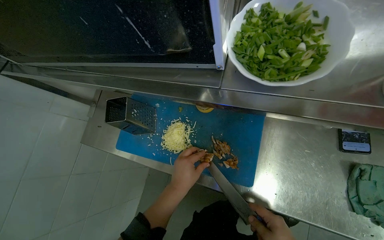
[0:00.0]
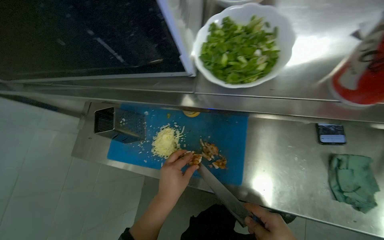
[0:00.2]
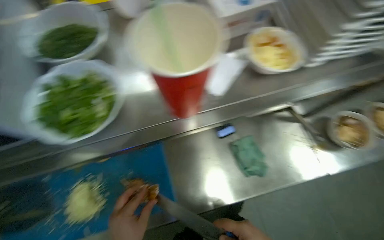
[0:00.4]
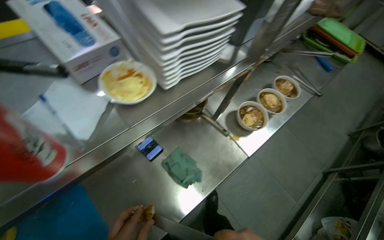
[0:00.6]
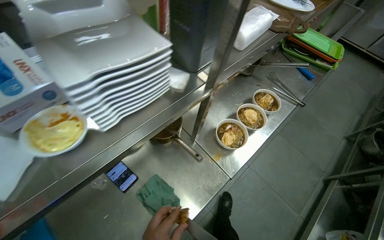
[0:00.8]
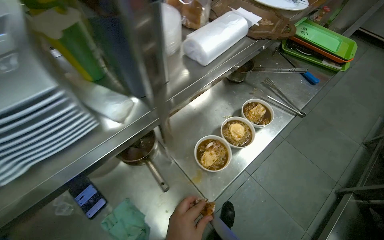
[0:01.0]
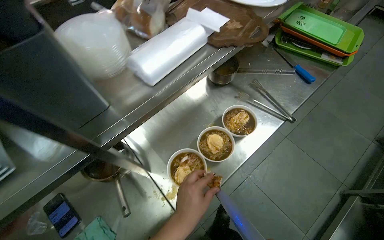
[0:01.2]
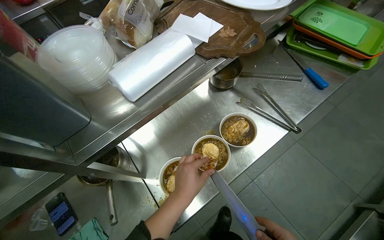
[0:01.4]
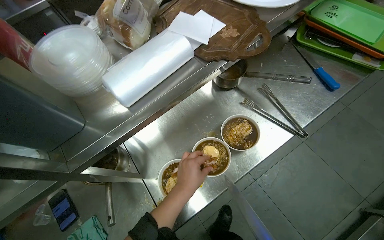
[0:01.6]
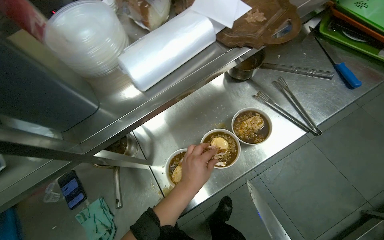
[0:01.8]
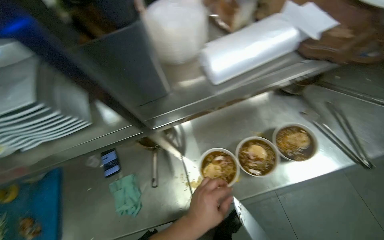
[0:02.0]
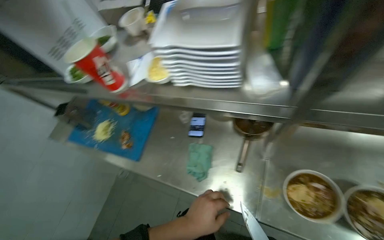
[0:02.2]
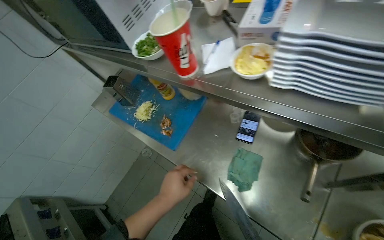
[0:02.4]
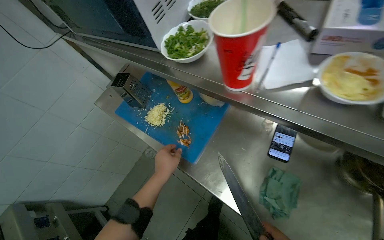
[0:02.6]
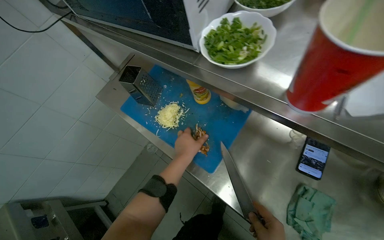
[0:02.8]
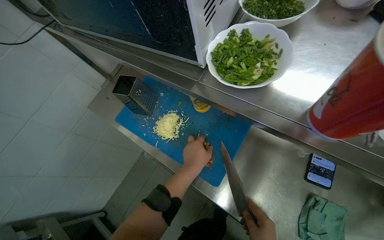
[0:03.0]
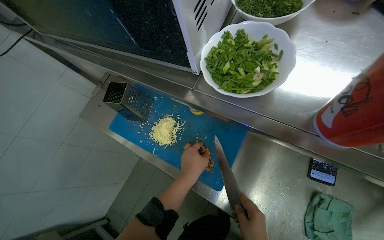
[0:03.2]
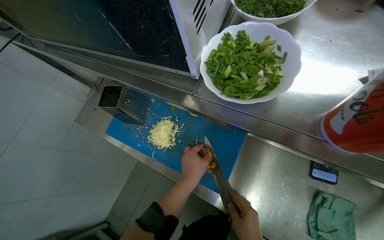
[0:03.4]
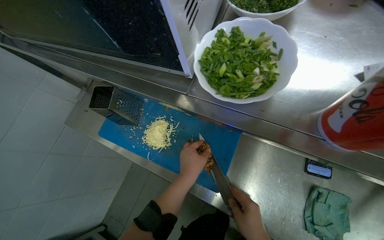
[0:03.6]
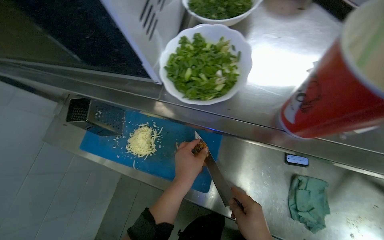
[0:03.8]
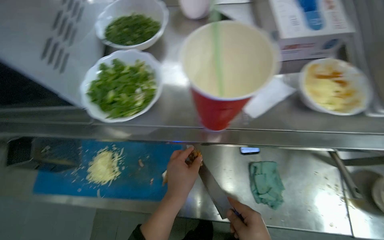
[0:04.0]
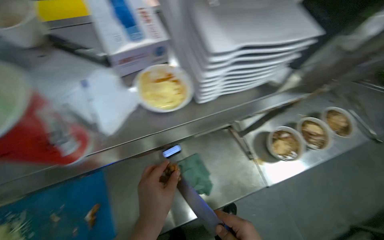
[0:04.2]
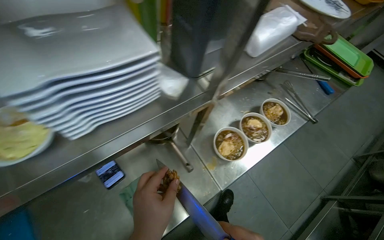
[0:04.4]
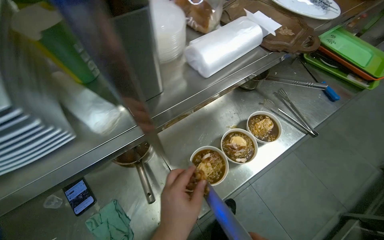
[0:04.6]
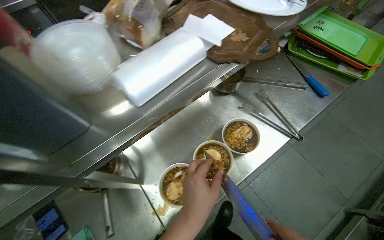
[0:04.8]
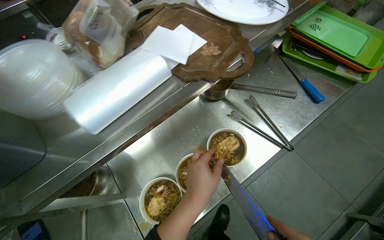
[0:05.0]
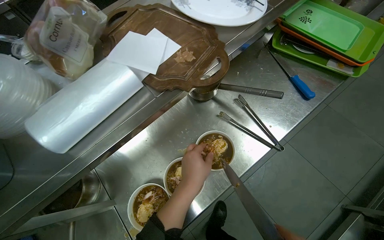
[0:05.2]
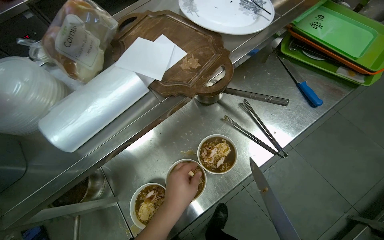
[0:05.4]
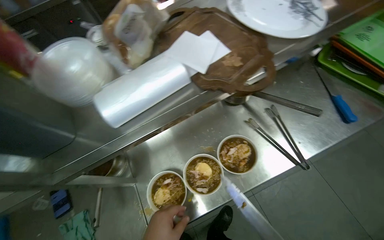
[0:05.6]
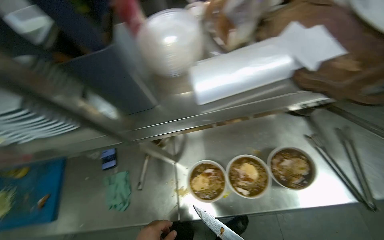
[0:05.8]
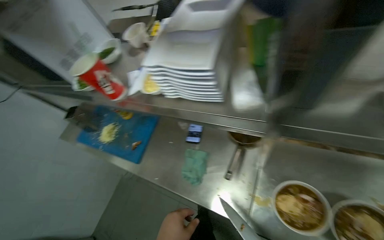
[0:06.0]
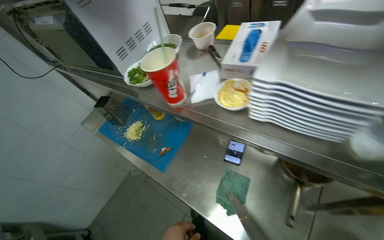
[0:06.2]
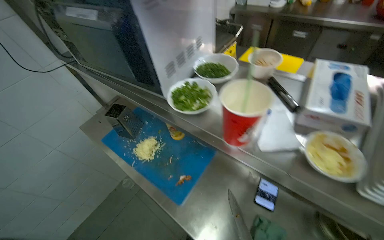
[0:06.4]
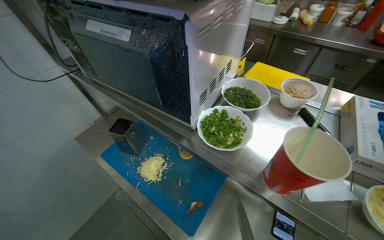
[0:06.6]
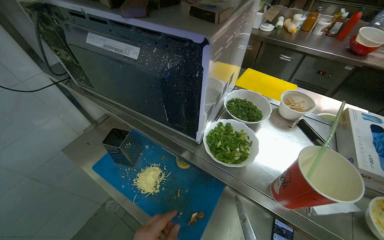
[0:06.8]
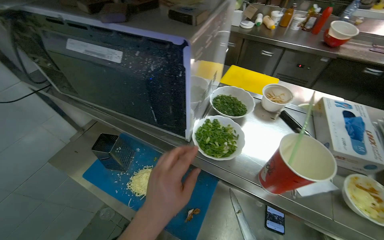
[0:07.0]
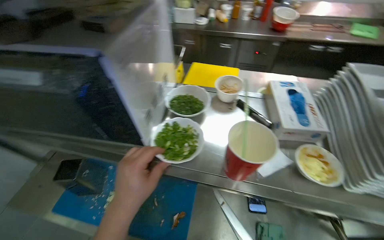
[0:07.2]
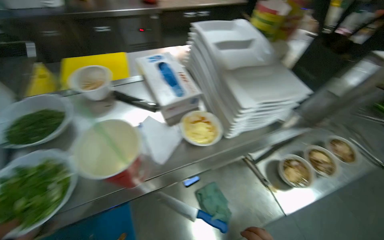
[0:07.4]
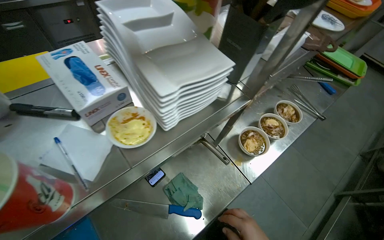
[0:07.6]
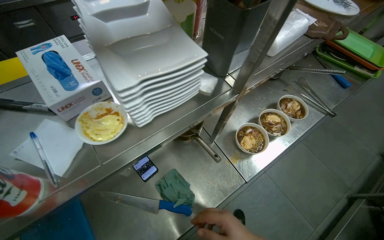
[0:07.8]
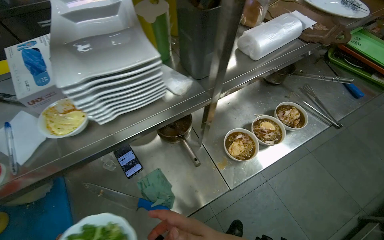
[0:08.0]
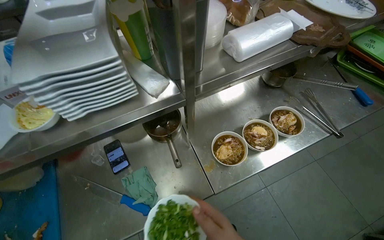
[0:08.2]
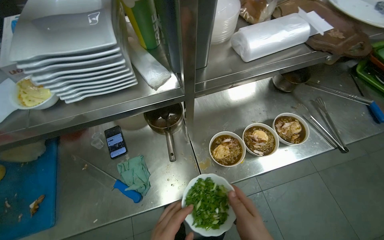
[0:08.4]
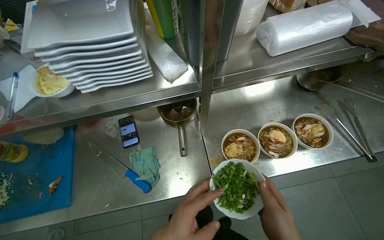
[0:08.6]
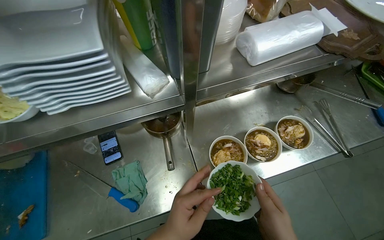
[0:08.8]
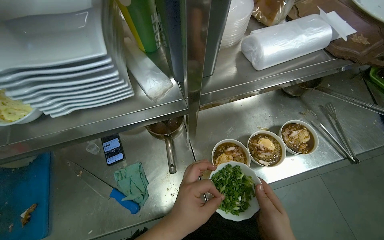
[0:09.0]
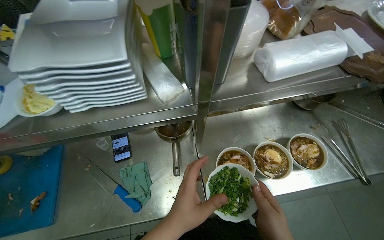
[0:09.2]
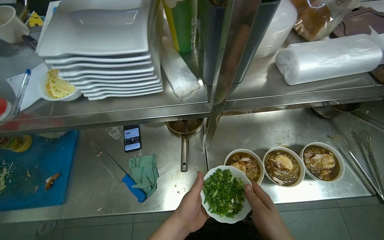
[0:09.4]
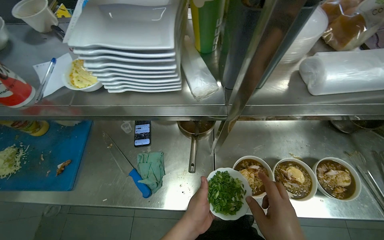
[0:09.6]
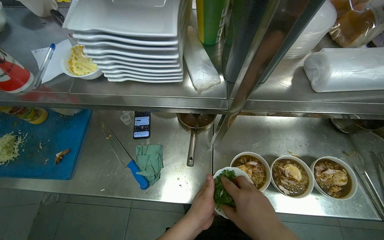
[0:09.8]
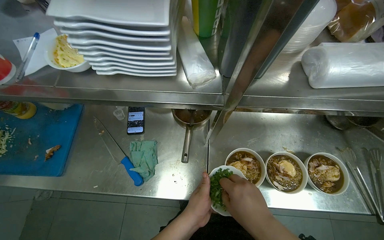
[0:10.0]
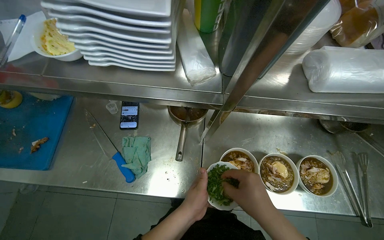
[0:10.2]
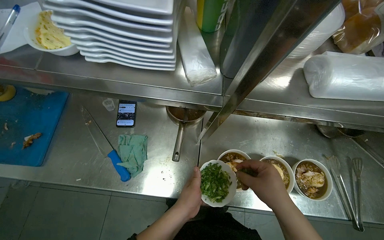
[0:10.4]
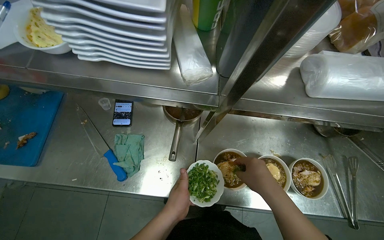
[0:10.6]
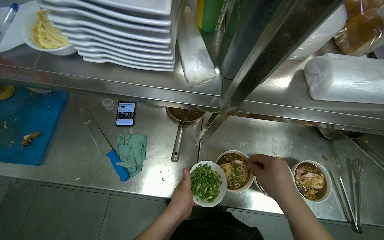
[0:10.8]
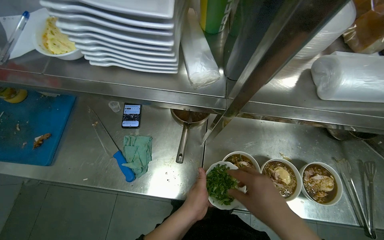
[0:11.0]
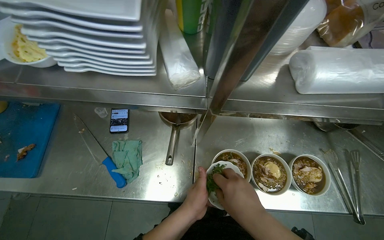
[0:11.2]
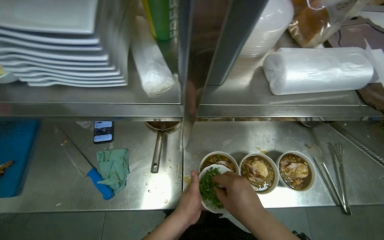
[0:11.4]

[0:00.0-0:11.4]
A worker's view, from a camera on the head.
Job: preparing food.
The whole recording: Adding toppings to noodle bowls. The worker adds various toppings including sauce, chopped meat, and green onions to the prepared noodle bowls.
0:00.0 to 0:01.4: The camera travels some 80 cm. The wearer looks approximately 55 degrees further to the right.
0:01.4 to 0:02.8: The head travels about 70 cm. The head turns to the left by some 75 degrees. The view tips downward by roughly 20 degrees.
0:02.8 to 0:04.2: The wearer looks about 60 degrees further to the right.
0:04.2 to 0:05.6: The wearer moves some 70 cm.
0:05.6 to 0:07.2: The camera travels approximately 90 cm. The scene turns approximately 45 degrees clockwise in the picture.
0:07.2 to 0:08.6: The camera is carried about 60 cm. The wearer looks roughly 25 degrees further to the right. The camera pitches downward, by about 15 degrees.

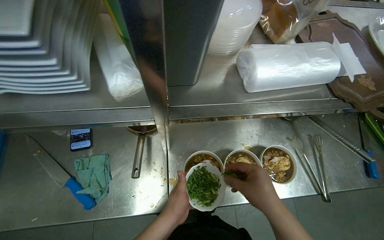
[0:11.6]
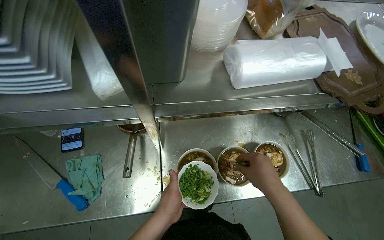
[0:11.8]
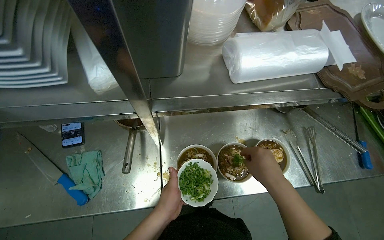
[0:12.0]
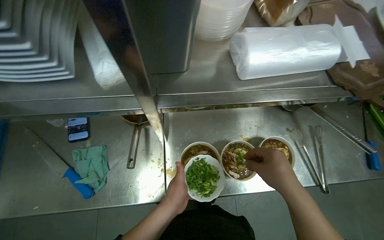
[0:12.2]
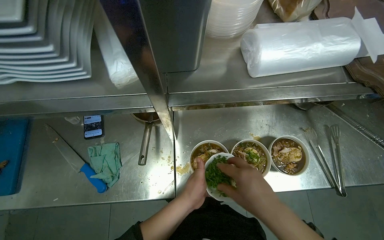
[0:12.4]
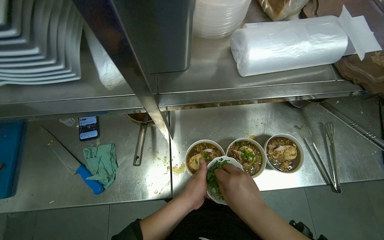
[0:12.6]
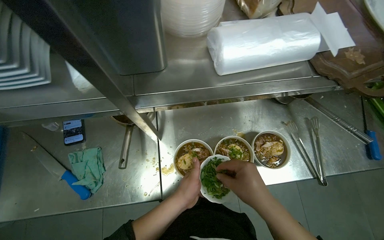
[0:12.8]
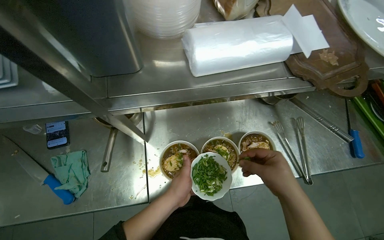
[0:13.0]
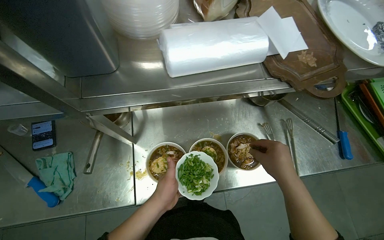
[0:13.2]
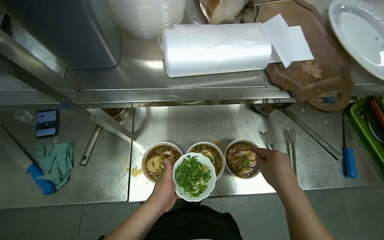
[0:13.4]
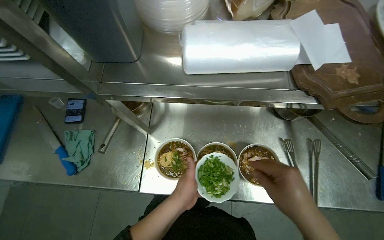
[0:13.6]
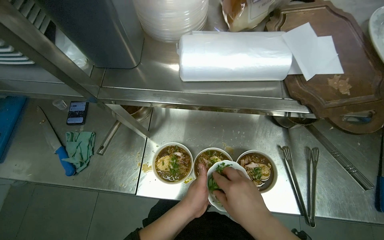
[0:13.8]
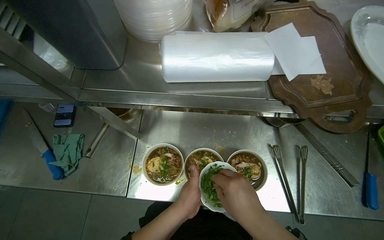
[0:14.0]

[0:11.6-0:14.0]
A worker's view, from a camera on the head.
Job: preparing food.
The whole recording: Adding toppings to noodle bowls. The worker adds various toppings including sauce, chopped meat, and green onions to the prepared noodle bowls.
0:11.6 to 0:12.8: The hands are busy where they are.

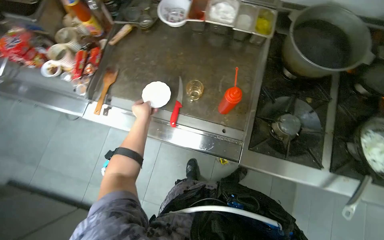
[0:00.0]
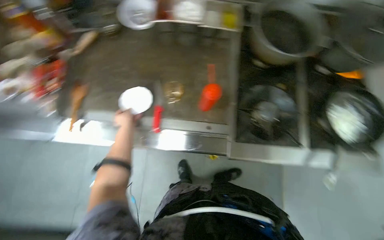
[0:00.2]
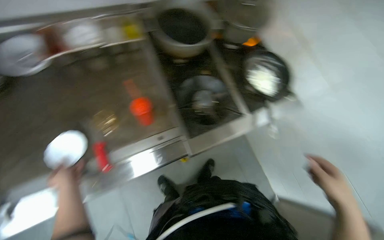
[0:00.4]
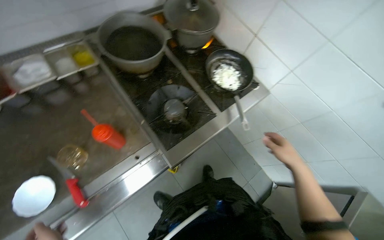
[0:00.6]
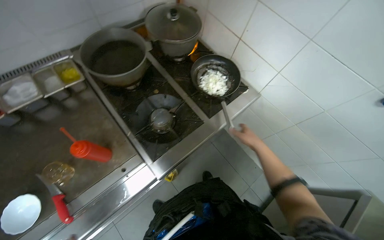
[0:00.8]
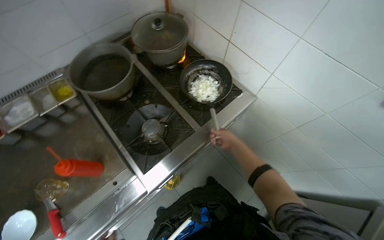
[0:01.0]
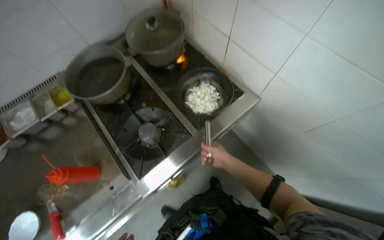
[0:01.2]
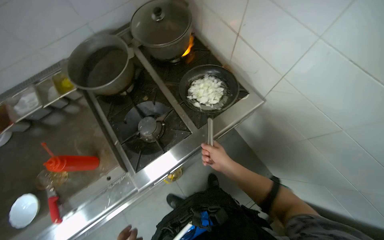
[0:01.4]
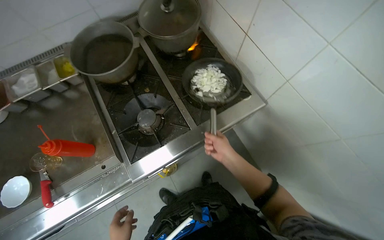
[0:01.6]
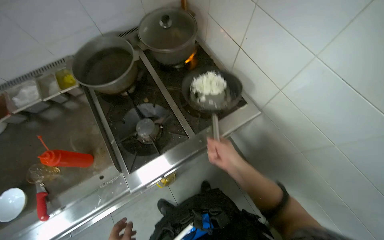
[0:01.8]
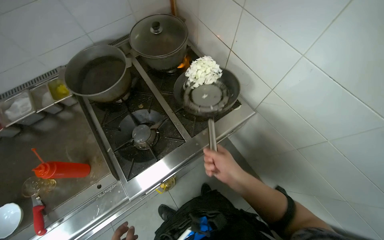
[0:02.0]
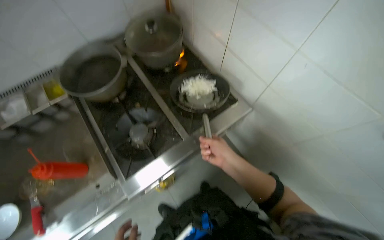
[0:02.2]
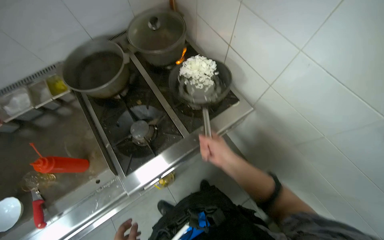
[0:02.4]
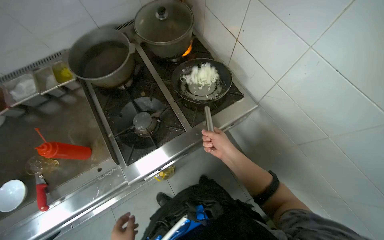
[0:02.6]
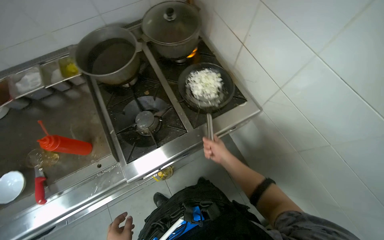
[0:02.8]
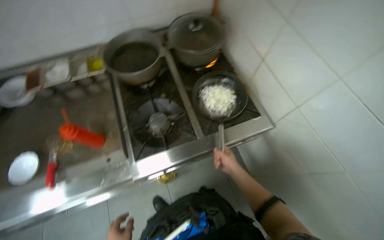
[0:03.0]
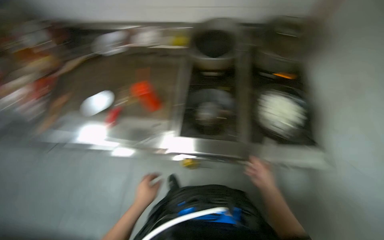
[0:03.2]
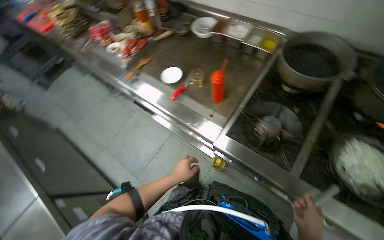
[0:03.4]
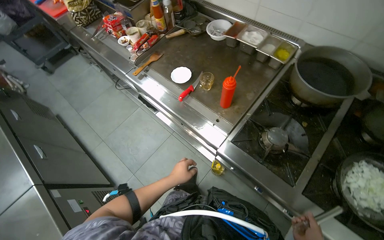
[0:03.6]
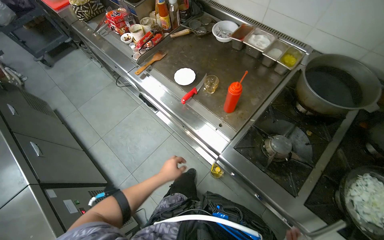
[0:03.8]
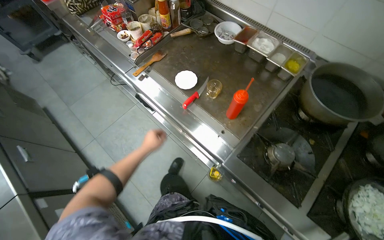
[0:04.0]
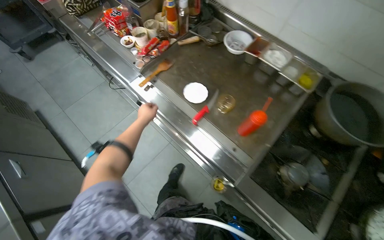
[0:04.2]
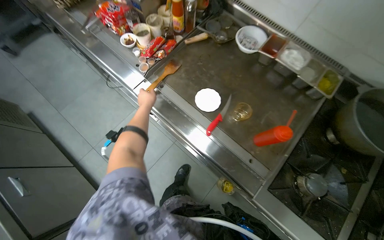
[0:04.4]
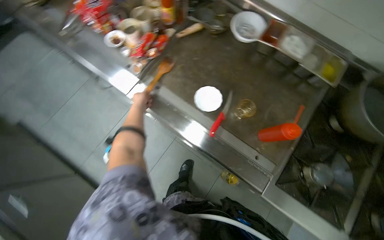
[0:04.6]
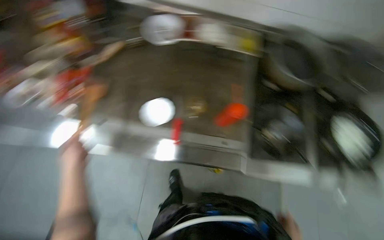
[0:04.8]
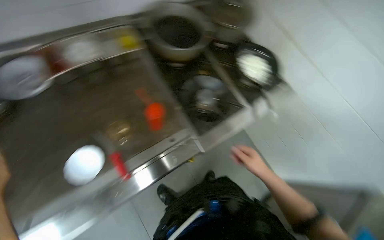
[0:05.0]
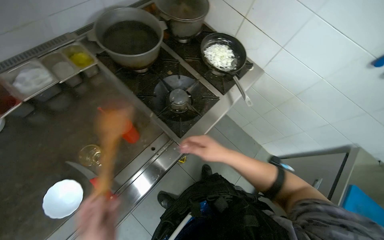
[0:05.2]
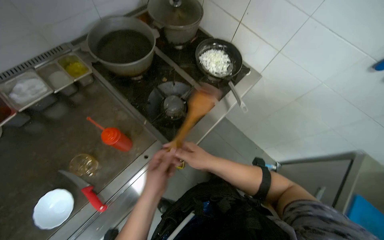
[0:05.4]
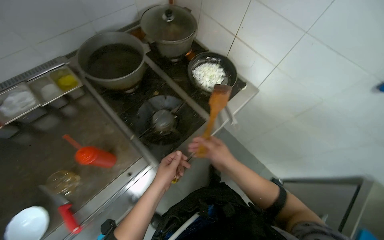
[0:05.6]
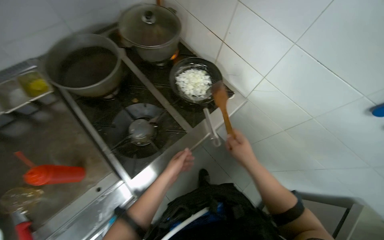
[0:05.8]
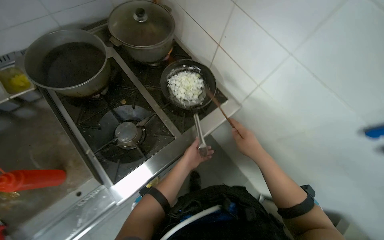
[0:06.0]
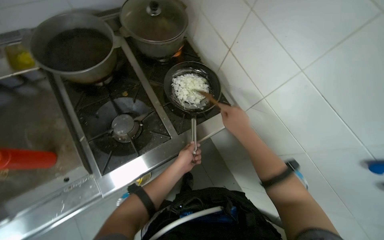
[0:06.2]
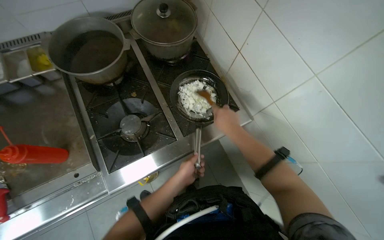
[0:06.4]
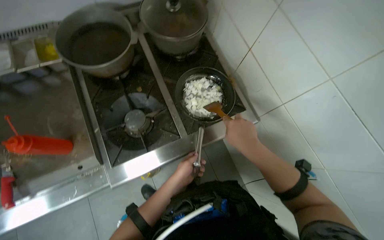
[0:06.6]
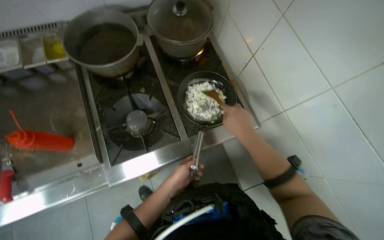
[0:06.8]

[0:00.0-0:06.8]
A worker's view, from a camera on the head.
Job: cooking food.
The whole recording: Stirring onions in pan. The worker stirs chopped onions in a pan on the stove.
0:00.0 to 0:01.4: The head travels approximately 50 cm. The wearer looks about 55 degrees further to the right.
0:02.8 to 0:04.0: The wearer's head swings roughly 70 degrees to the left.
0:04.0 to 0:05.4: The head rotates approximately 90 degrees to the right. The camera pitches downward, by roughly 15 degrees.
0:05.4 to 0:06.8: The head travels about 40 cm. The wearer looks approximately 25 degrees further to the left.
